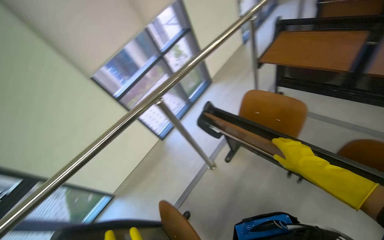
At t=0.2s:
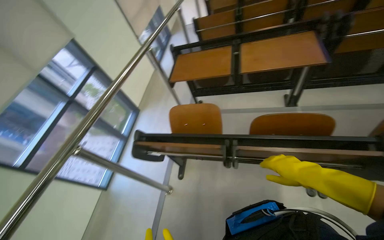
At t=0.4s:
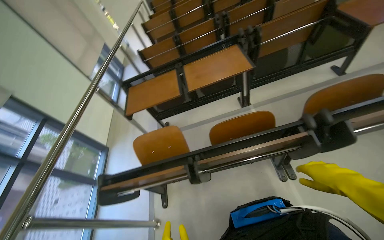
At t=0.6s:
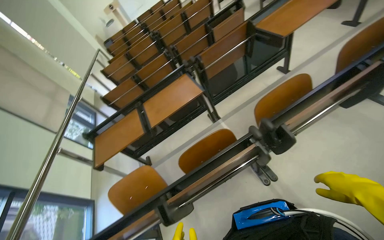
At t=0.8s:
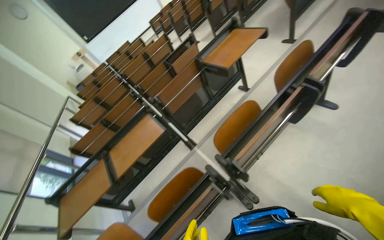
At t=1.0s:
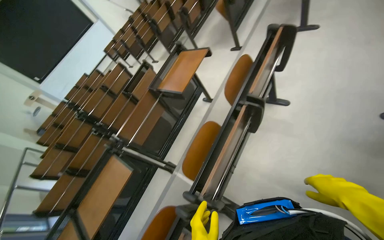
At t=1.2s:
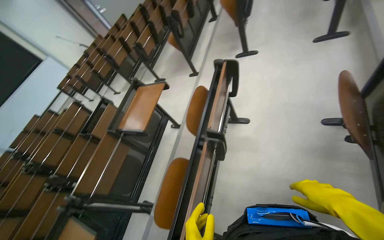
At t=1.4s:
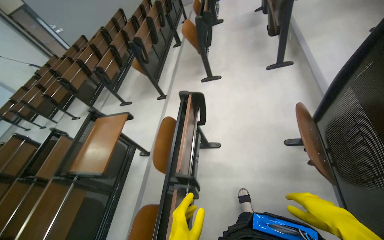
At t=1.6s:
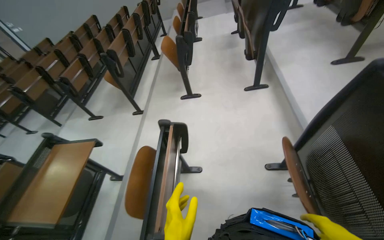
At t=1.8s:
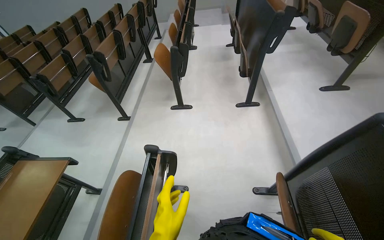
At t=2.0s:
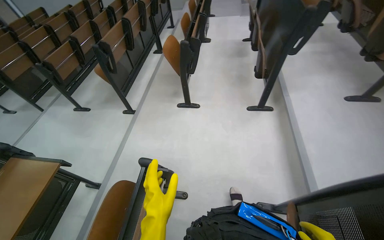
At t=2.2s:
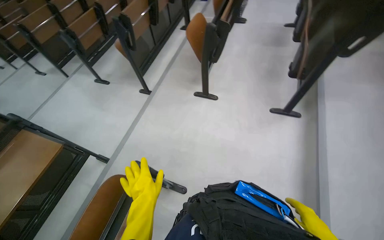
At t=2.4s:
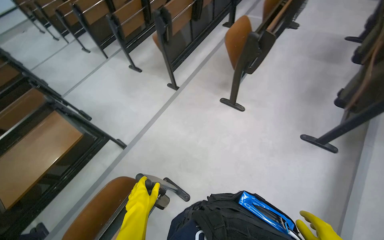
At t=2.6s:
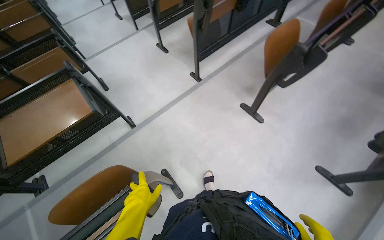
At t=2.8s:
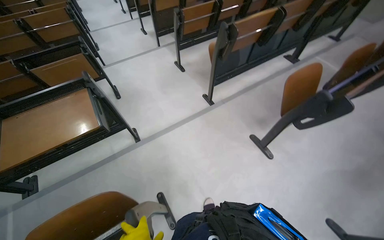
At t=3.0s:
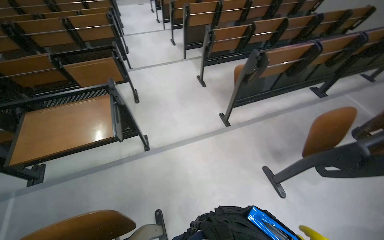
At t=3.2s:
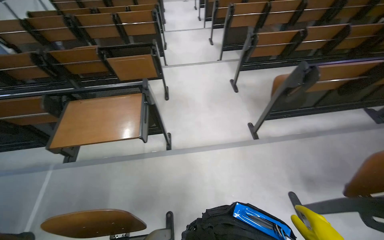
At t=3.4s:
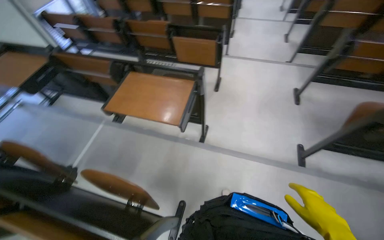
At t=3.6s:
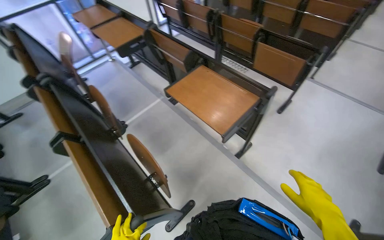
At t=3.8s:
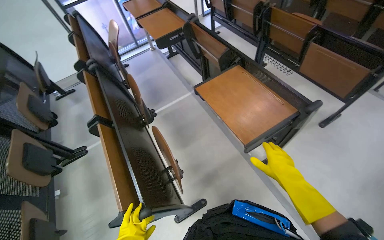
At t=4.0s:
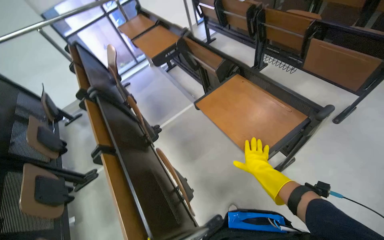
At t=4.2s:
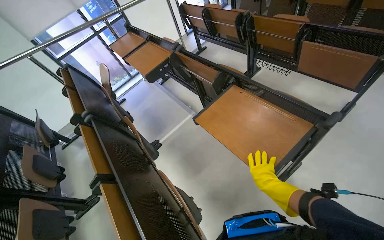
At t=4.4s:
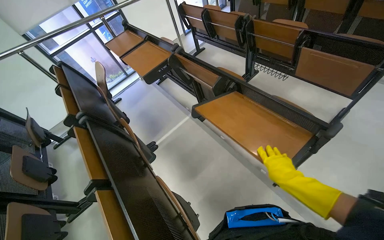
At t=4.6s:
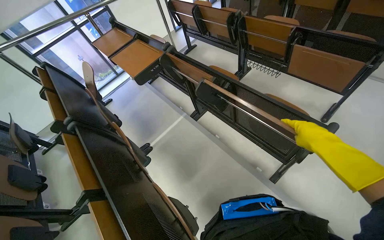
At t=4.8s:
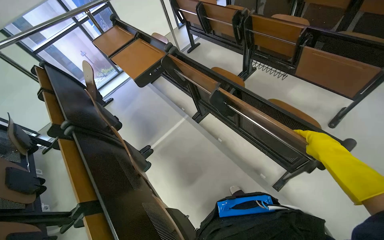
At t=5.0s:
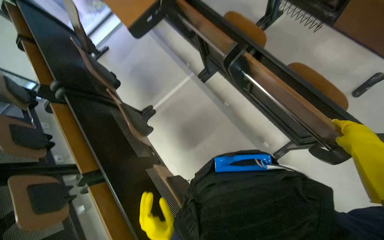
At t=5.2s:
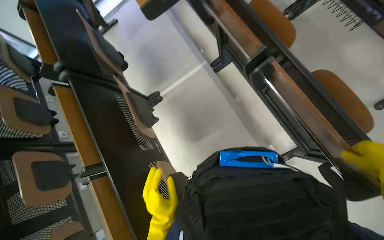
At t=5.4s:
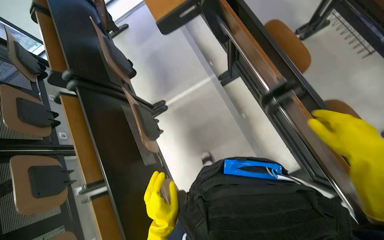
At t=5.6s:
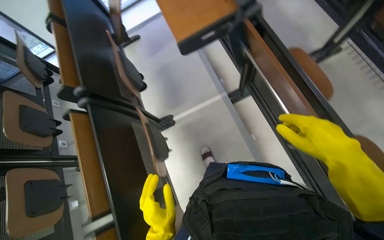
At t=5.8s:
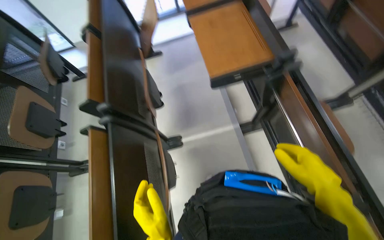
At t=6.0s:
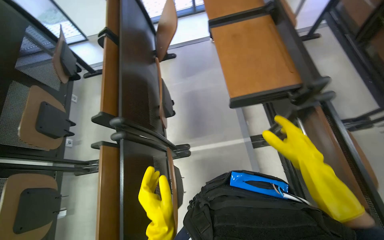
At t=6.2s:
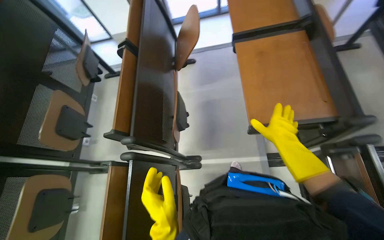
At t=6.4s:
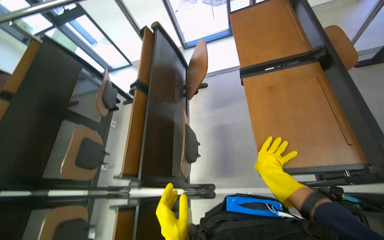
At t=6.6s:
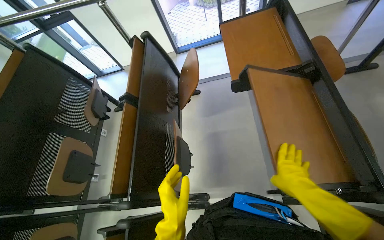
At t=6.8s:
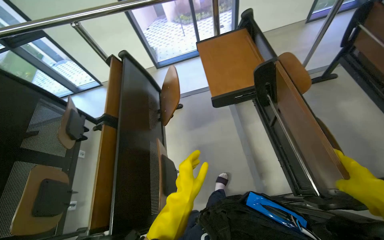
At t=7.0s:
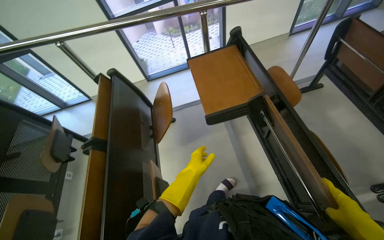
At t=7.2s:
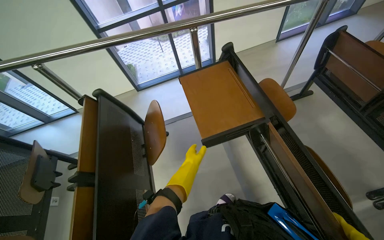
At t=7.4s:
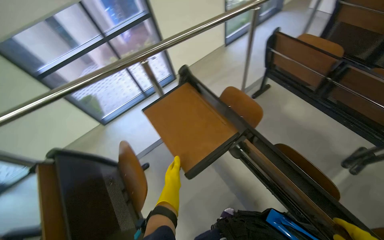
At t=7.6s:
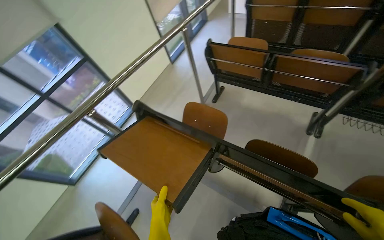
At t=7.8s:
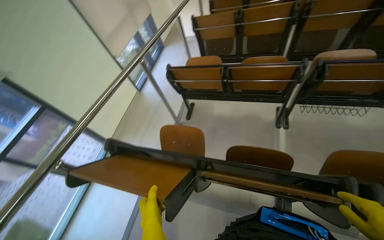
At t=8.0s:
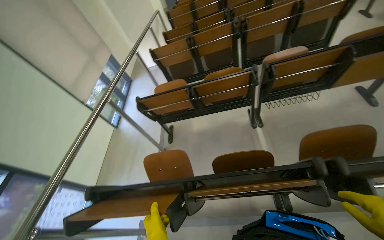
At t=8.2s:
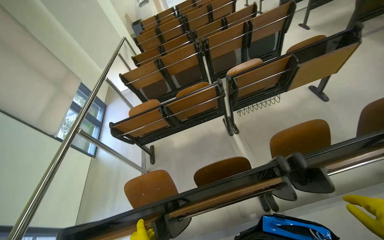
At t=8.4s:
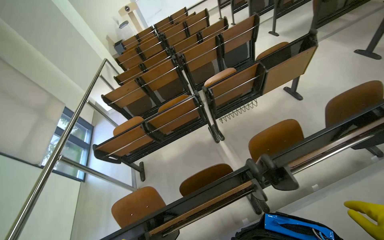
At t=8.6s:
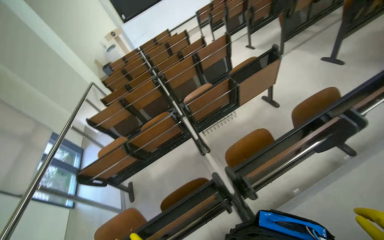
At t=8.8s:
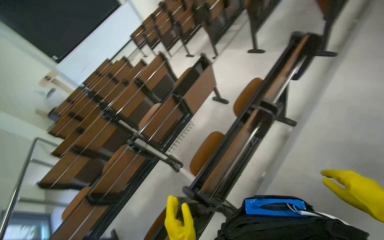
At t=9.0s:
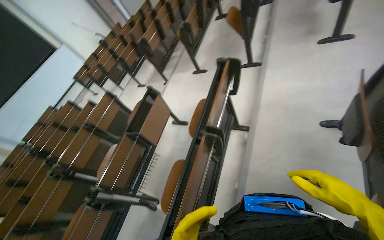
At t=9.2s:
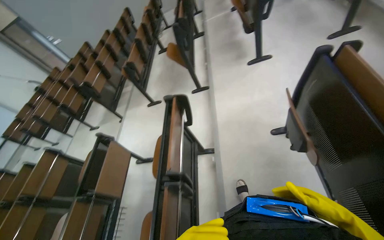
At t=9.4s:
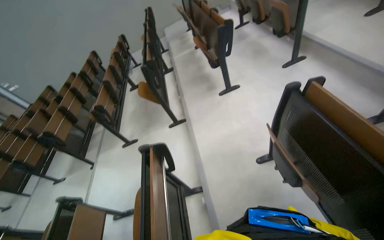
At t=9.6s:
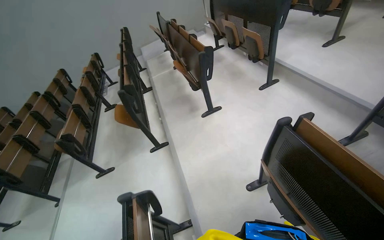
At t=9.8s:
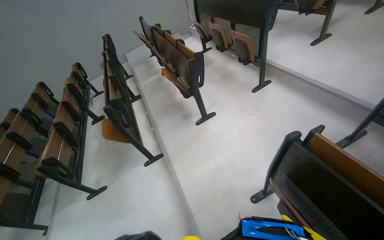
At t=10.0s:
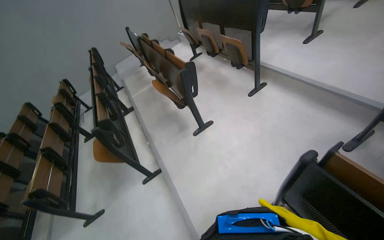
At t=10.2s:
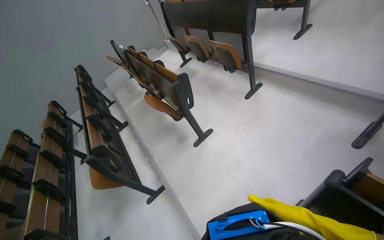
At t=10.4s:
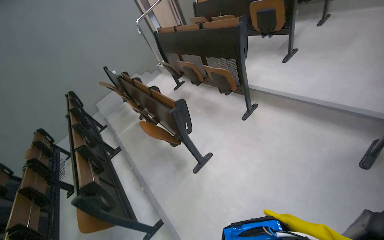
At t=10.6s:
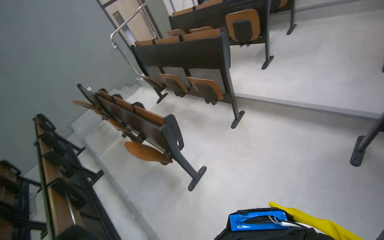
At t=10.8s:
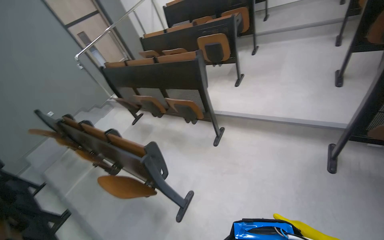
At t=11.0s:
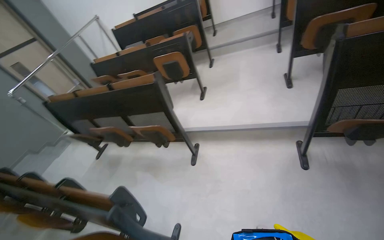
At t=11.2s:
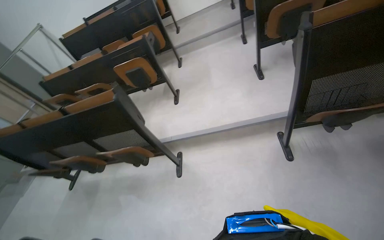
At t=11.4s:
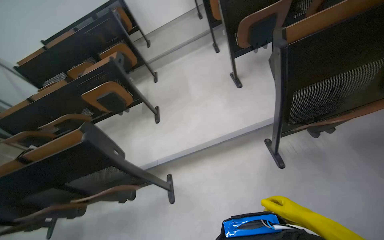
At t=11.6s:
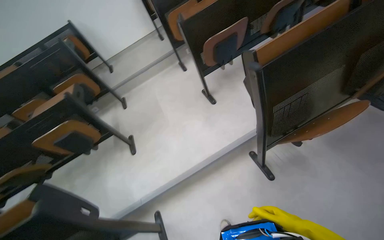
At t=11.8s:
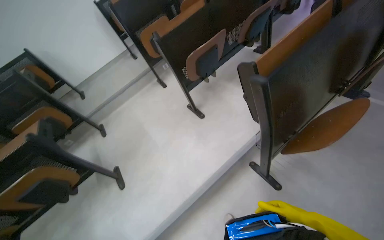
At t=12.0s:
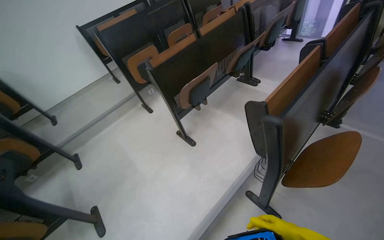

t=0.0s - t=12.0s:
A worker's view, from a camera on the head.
Job: organizing items.
The whole recording: Adjusting lecture hall chairs. The worker walks through the lecture hall, pushing down the foldable desks of the chairs.
t=0.0s - t=1.6s: The wearer moves roughly 1 m. The head turns to the right by about 120 degrees. The view tips upward by roughly 50 degrees.
t=1.6s - t=3.0s: The head travels about 80 cm. The wearer looks some 70 degrees further to the left.
t=3.0s - t=4.4s: The camera is carried roughly 40 cm. The head rotates approximately 70 degrees to the left.
t=4.4s - t=6.0s: The wearer moves approximately 80 cm. The view tips downward by approximately 20 degrees. The scene rotates clockwise by roughly 30 degrees.
t=6.0s - t=7.6s: The wearer moves roughly 70 cm. The head rotates roughly 50 degrees to the right. The view tips upward by roughly 20 degrees.
t=7.6s - t=9.0s: The wearer moves about 70 cm. The wearer looks roughly 95 degrees further to the right. The view tips upward by about 40 degrees.
t=9.0s - t=10.4s: The camera is carried some 1 m. The wearer's head swings roughly 55 degrees to the right. The view tips upward by some 30 degrees.
t=10.4s - t=12.0s: The head travels roughly 1 m. The head turns to the right by roughly 85 degrees. The wearer looks approximately 30 degrees further upward.

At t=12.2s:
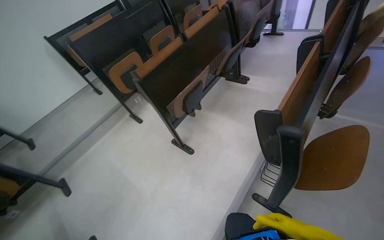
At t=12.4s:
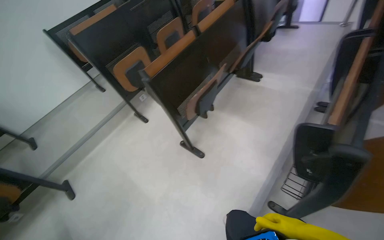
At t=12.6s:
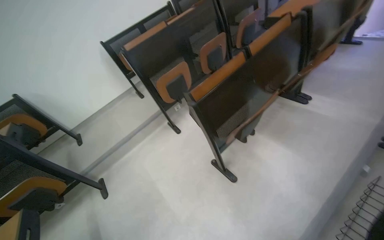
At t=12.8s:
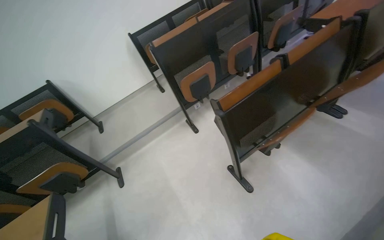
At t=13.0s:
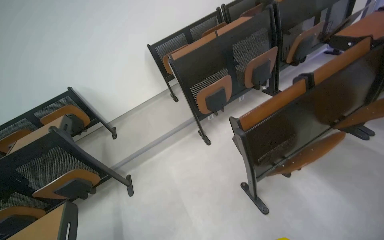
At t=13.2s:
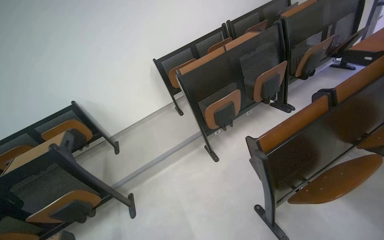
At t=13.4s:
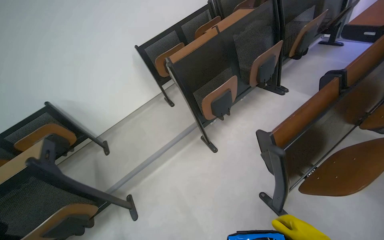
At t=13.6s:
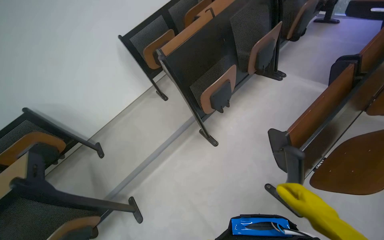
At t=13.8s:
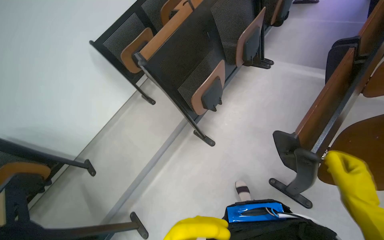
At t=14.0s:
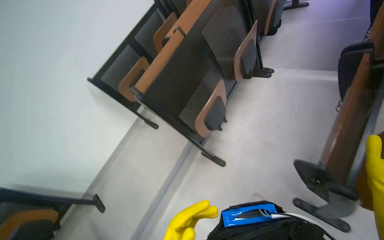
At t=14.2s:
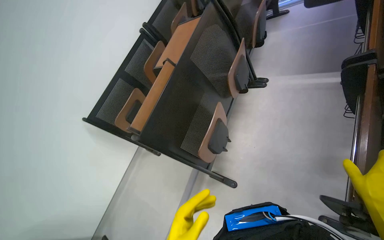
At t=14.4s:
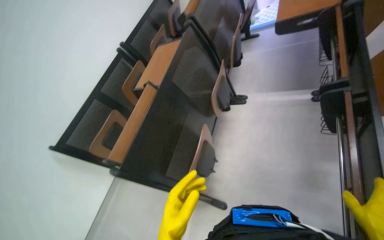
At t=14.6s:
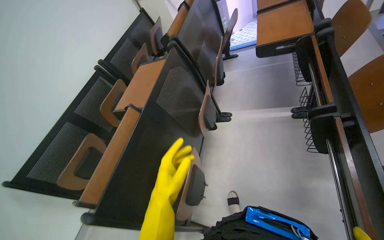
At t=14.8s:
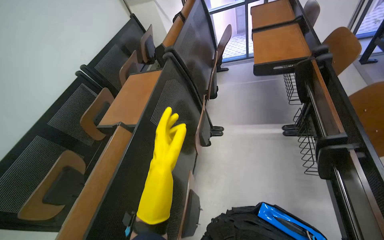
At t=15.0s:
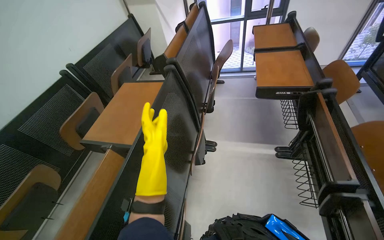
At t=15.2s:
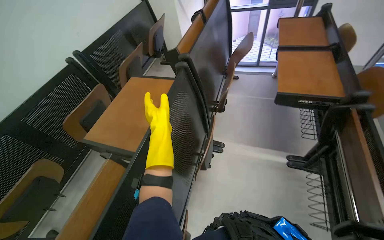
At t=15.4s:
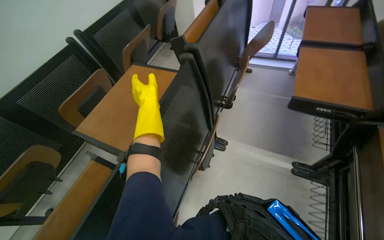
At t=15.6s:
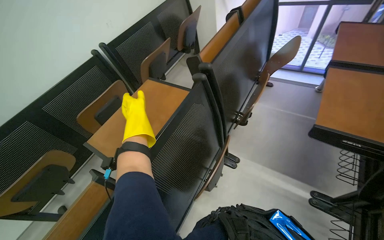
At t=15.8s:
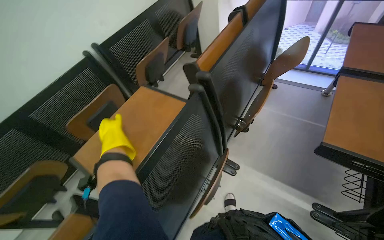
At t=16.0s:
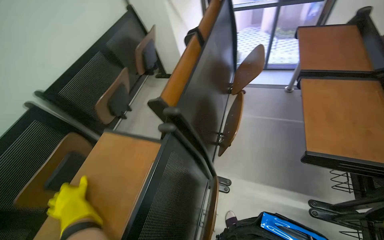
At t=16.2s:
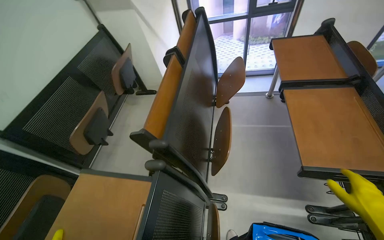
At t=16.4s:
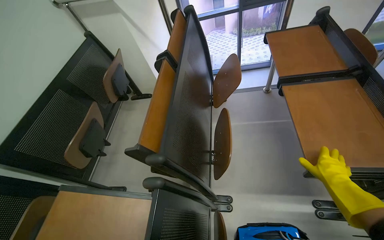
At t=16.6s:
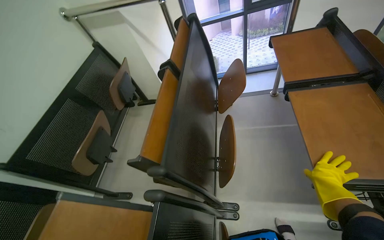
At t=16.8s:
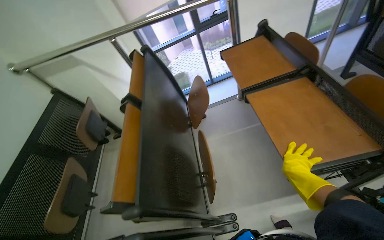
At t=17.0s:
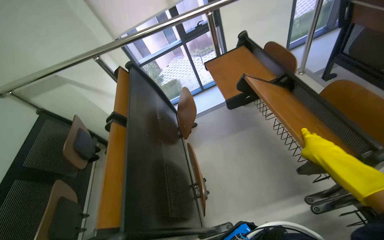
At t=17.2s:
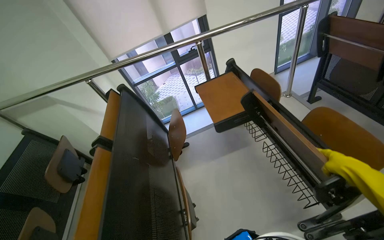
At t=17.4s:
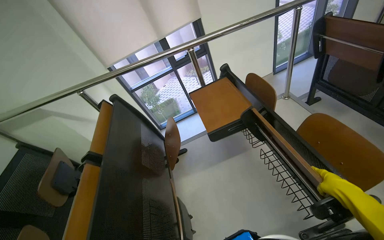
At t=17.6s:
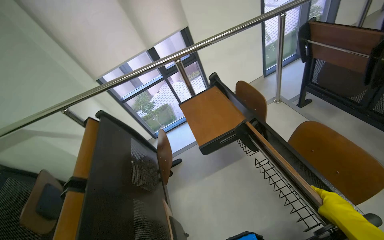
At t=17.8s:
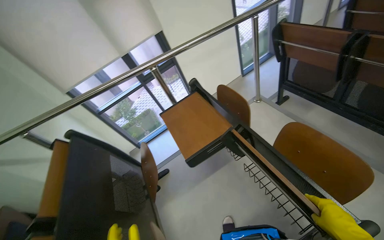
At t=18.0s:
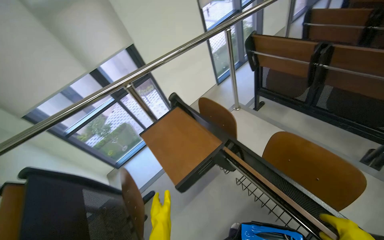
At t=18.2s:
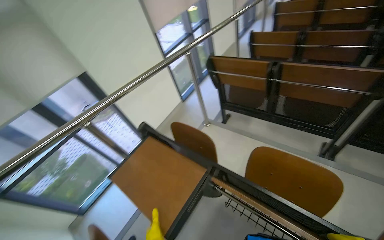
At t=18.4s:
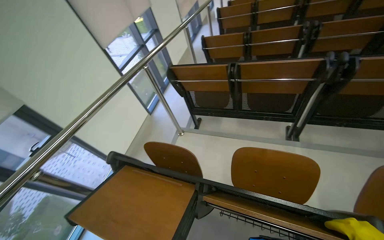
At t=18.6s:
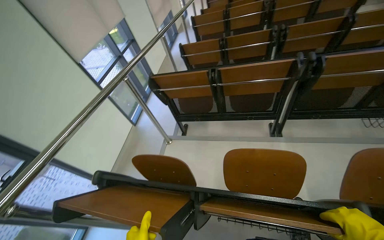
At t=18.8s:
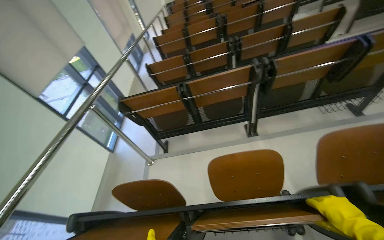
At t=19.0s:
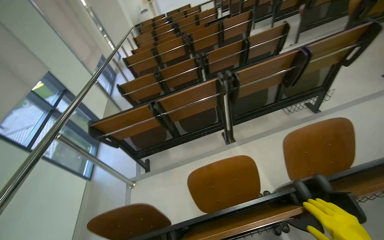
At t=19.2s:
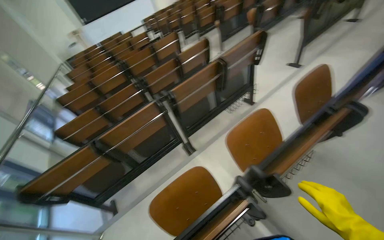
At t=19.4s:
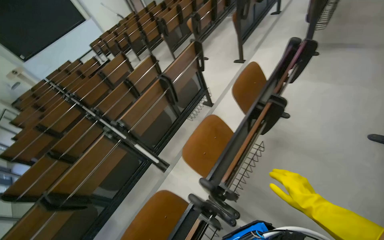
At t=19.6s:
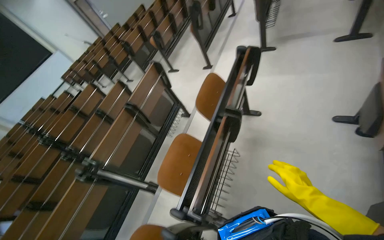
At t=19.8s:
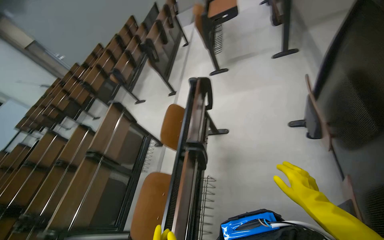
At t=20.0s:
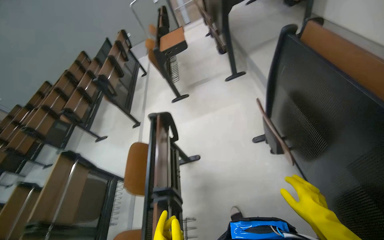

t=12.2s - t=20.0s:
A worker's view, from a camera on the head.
Job: organizing items.
The whole recording: Adjusting lecture hall chairs. The worker walks through the lecture hall, pushing down the foldable desks of the chairs.
t=12.2s - t=13.8s: The head travels about 1 m.
t=13.8s - t=15.4s: The wearer moves approximately 90 cm. The camera is aimed roughly 15 degrees further to the right. The camera pitches upward, by some 15 degrees.
t=15.4s - t=16.8s: The head travels roughly 50 cm. The view tips upward by about 10 degrees. The scene rotates counterclockwise by roughly 35 degrees.
t=16.8s - t=18.4s: The camera is carried approximately 60 cm. The head turns to the right by some 60 degrees. The view tilts about 20 degrees upward.
t=18.4s - t=20.0s: The camera travels approximately 90 cm. The head turns to the right by about 110 degrees. The wearer looks approximately 35 degrees further upward.
